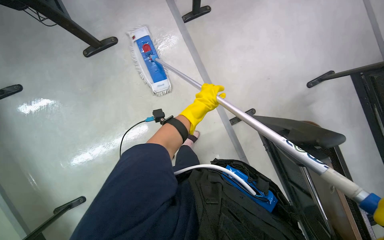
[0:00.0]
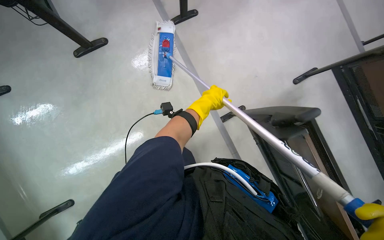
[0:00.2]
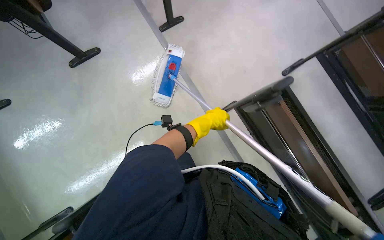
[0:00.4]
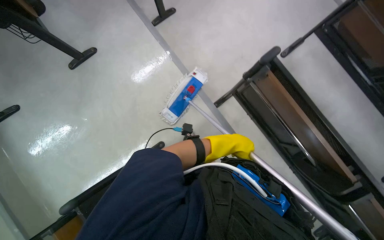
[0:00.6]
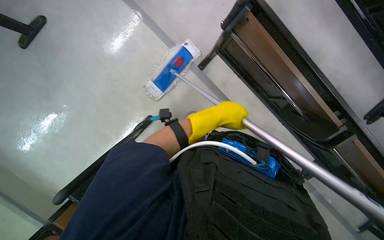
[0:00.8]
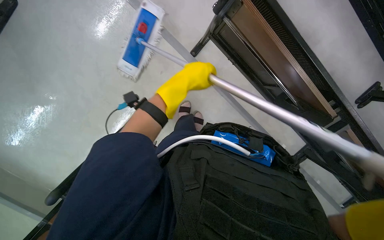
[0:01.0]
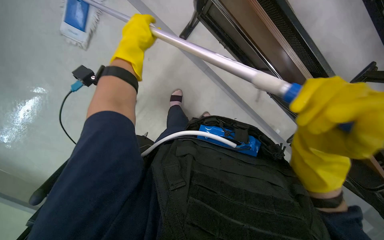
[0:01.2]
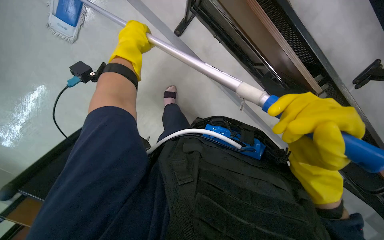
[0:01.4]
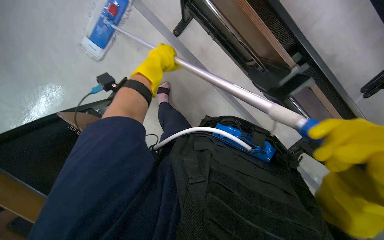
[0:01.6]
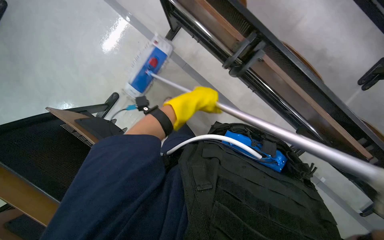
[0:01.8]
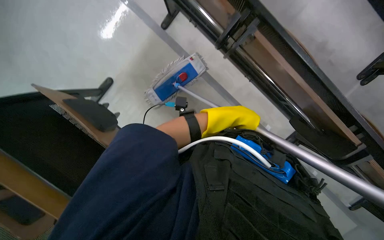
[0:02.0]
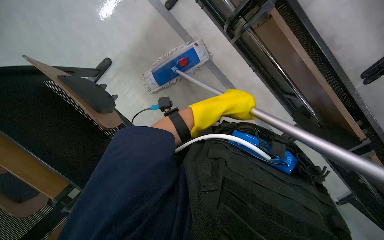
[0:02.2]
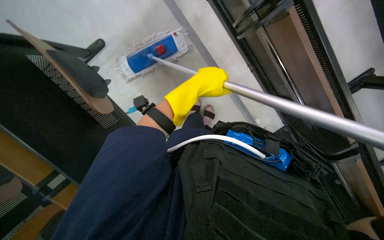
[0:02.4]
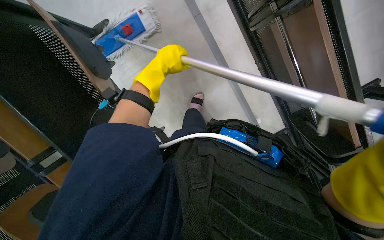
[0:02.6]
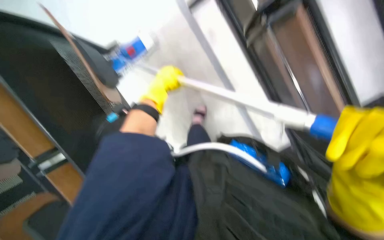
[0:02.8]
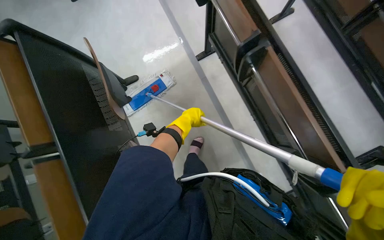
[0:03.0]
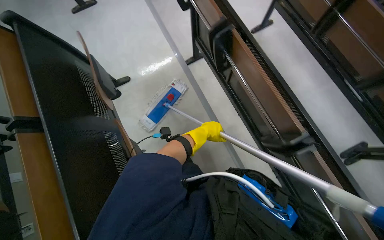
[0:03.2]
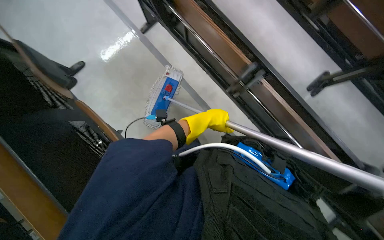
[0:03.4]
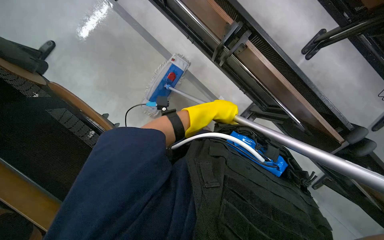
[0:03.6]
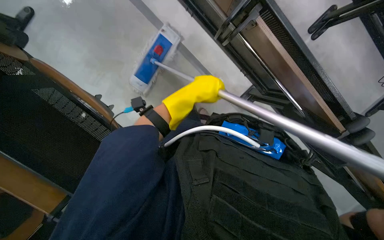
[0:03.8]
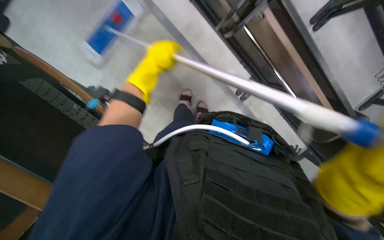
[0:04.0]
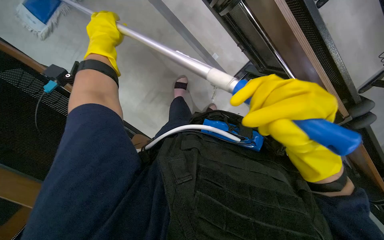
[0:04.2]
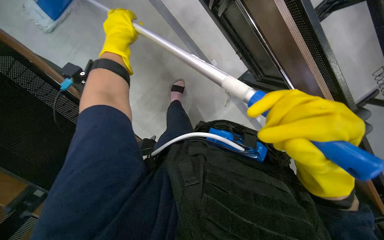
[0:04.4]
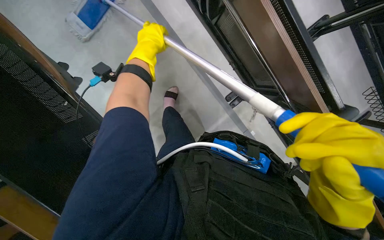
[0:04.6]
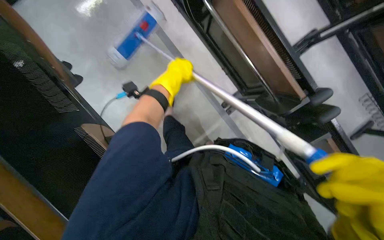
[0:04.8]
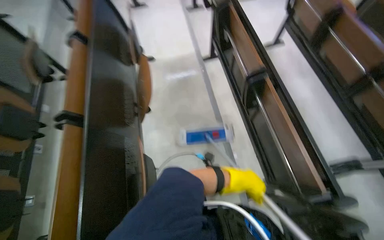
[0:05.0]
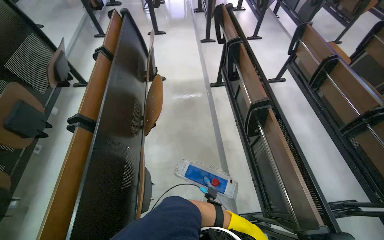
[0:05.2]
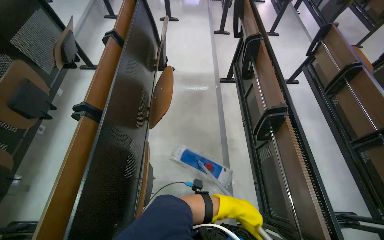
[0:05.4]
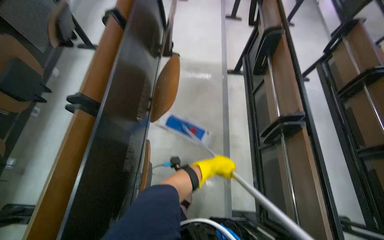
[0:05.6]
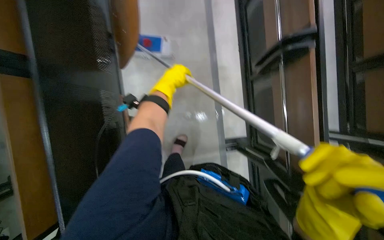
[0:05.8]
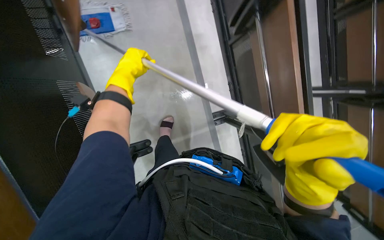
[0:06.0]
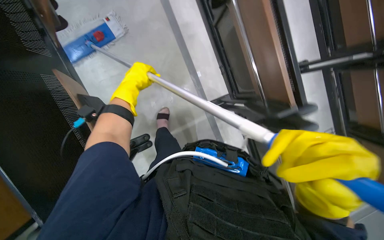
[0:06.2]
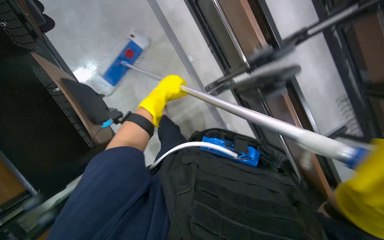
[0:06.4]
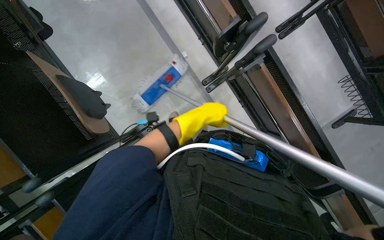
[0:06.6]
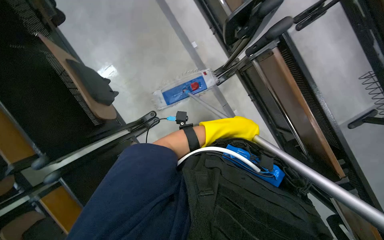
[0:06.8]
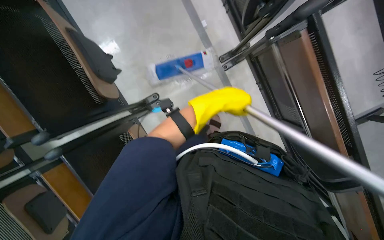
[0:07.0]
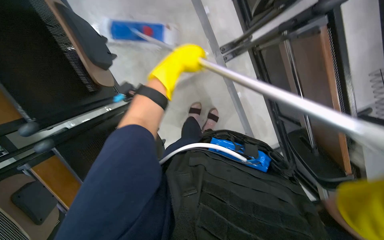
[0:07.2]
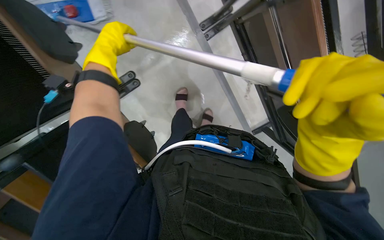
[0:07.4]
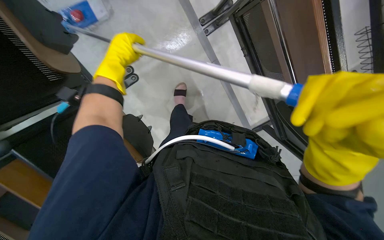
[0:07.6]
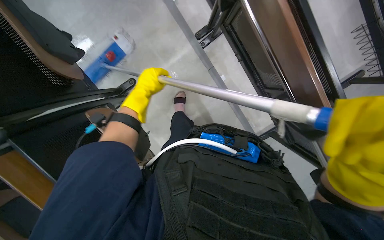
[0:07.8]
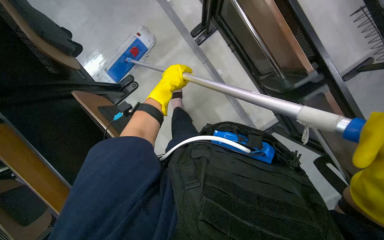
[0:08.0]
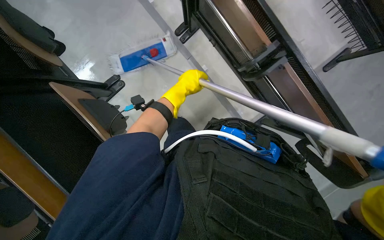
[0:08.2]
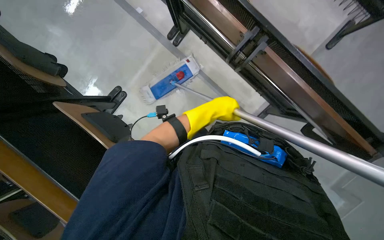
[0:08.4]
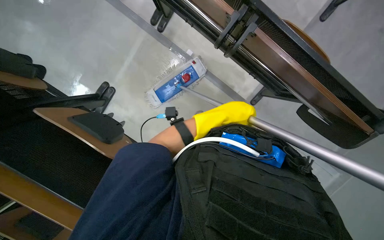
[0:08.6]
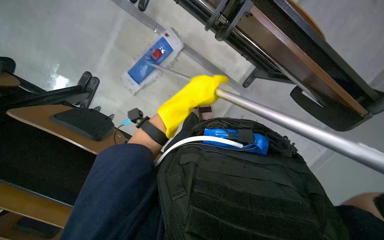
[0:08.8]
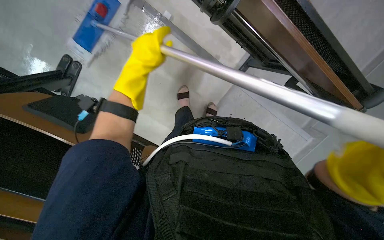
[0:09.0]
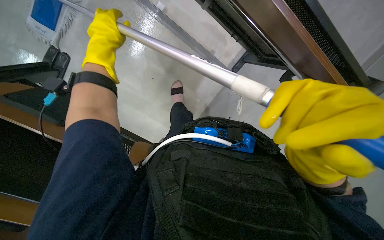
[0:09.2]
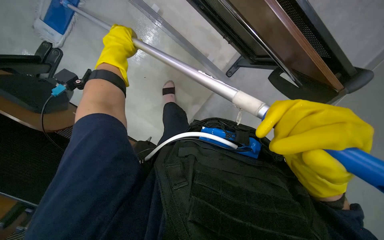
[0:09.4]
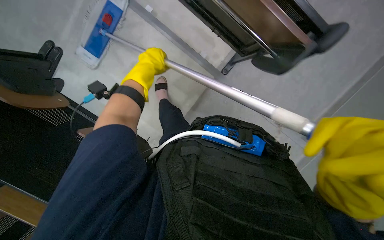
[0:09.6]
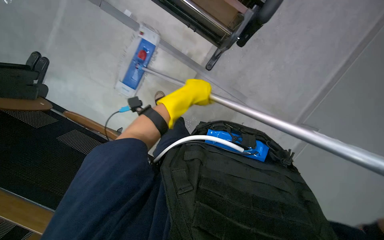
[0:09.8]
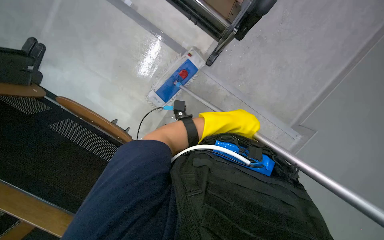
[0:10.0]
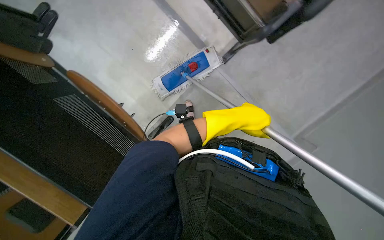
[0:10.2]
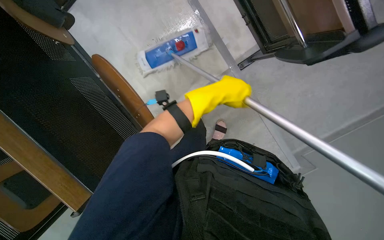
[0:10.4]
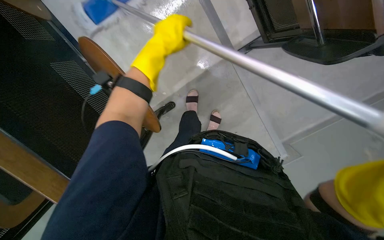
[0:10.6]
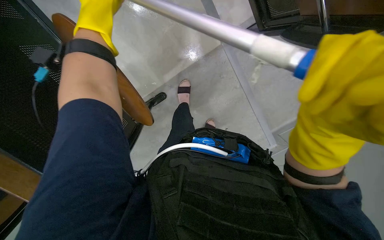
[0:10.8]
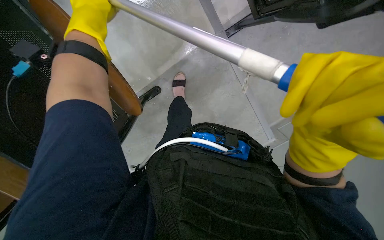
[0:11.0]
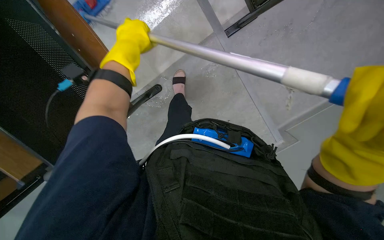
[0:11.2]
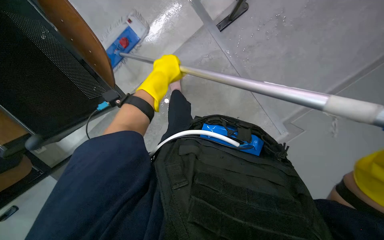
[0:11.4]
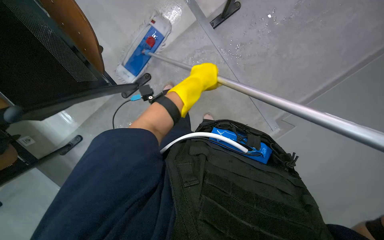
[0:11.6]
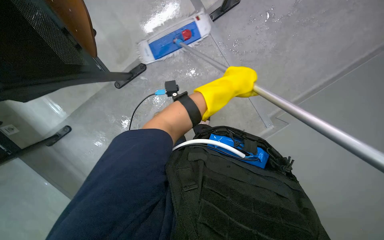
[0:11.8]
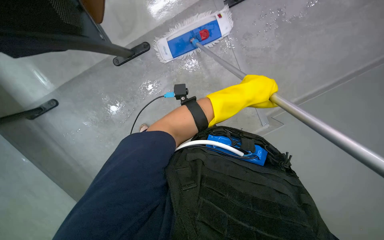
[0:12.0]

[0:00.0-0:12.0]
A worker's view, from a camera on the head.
Job: mopping floor.
The whole recording: Mopping floor with flat mop. The worker mops the floor with a flat mop, periodically cleaning the mop head in a bucket.
0:01.6 to 0:03.0: The left hand is displaced down the picture by some 10 cm.
0:03.0 to 0:04.4: The view tips downward by some 25 degrees. The left hand moves up the picture, approximately 10 cm.
0:06.0 to 0:07.6: The camera pitches downward, by roughly 25 degrees. The left hand travels to the right and back again, about 40 cm each way.
0:07.6 to 0:09.0: The left hand travels to the right and back again, roughly 50 cm each way.
0:09.0 to 0:10.4: The left hand shifts some 10 cm to the right.
0:10.4 to 0:12.0: The view tips downward by some 10 degrees. The left hand moves roughly 20 cm to the left and comes back.

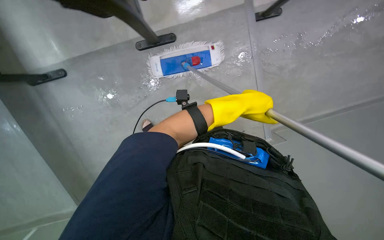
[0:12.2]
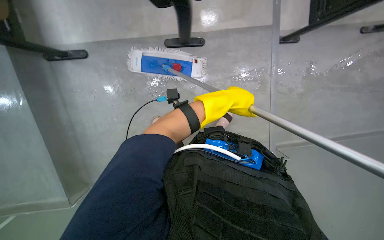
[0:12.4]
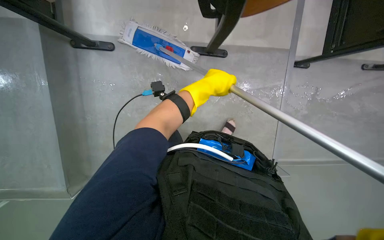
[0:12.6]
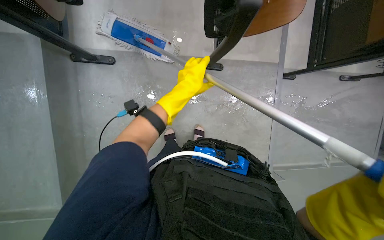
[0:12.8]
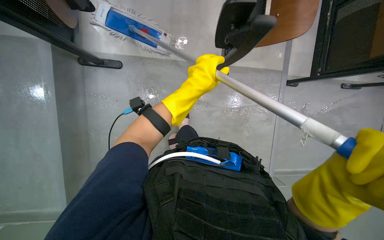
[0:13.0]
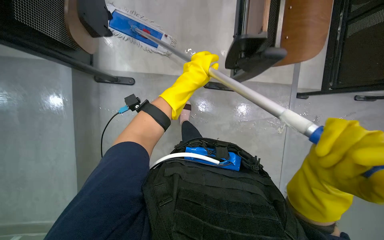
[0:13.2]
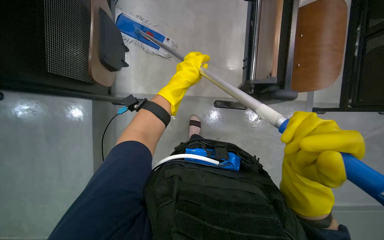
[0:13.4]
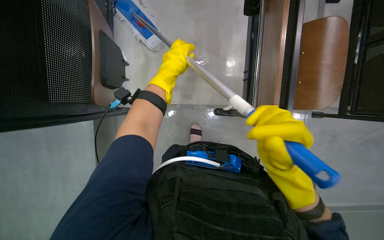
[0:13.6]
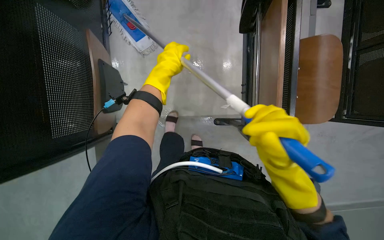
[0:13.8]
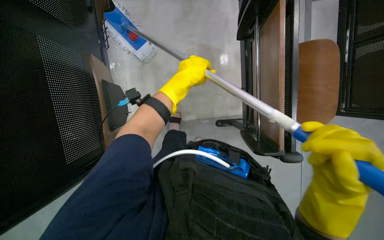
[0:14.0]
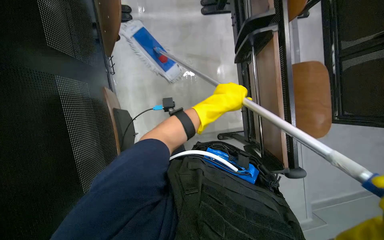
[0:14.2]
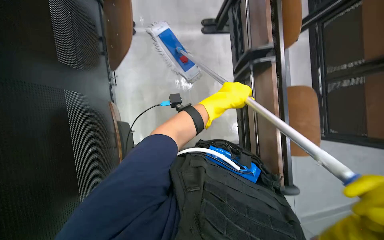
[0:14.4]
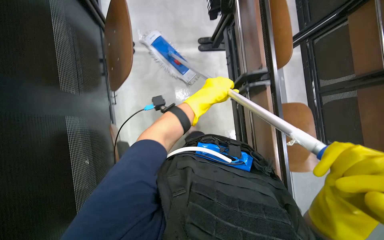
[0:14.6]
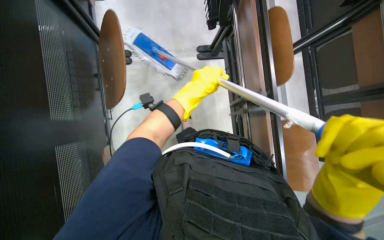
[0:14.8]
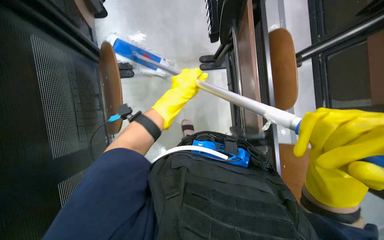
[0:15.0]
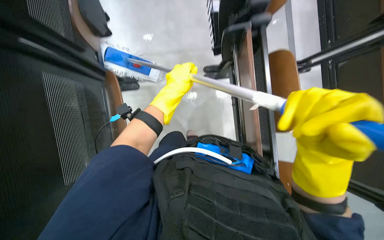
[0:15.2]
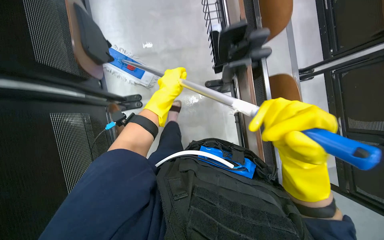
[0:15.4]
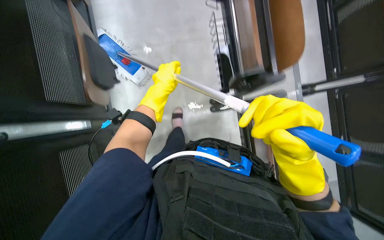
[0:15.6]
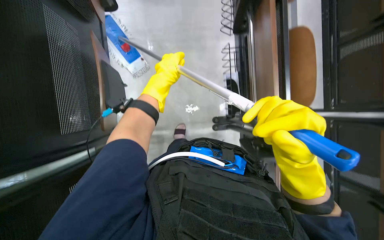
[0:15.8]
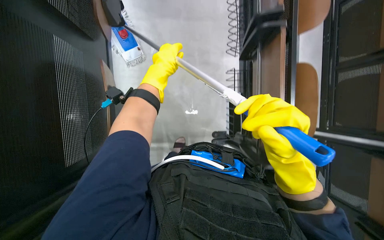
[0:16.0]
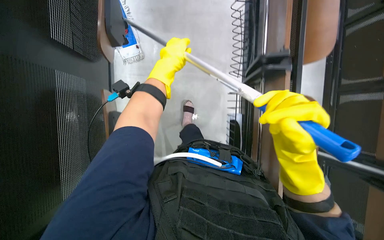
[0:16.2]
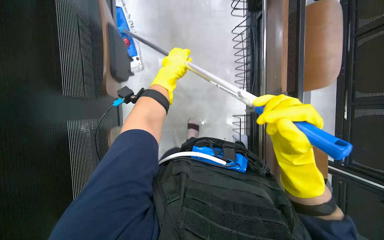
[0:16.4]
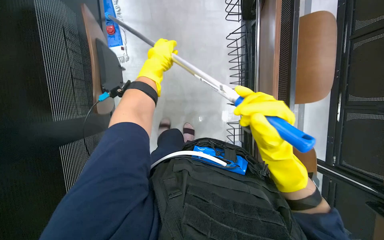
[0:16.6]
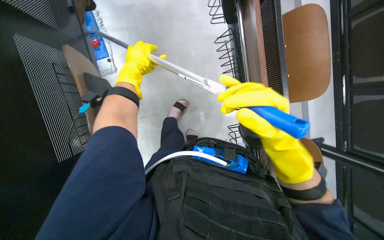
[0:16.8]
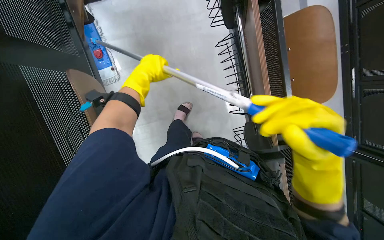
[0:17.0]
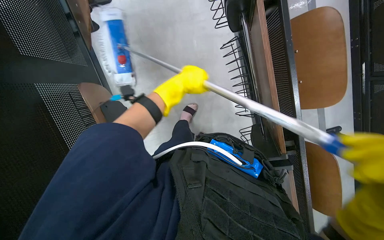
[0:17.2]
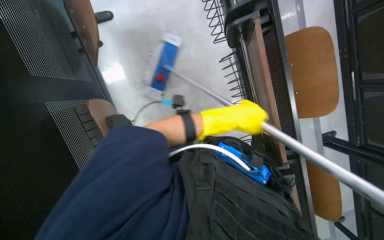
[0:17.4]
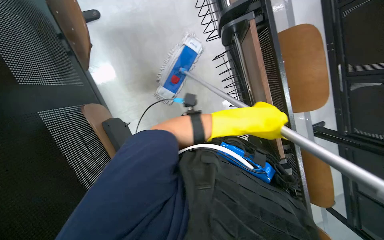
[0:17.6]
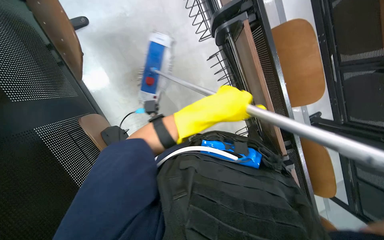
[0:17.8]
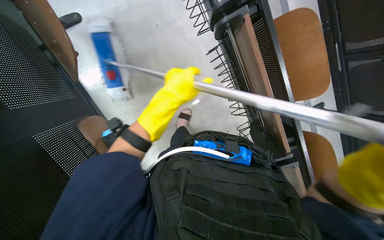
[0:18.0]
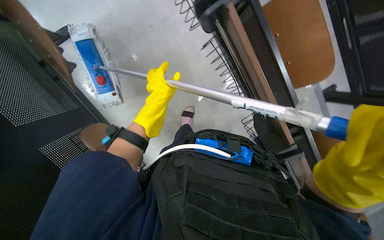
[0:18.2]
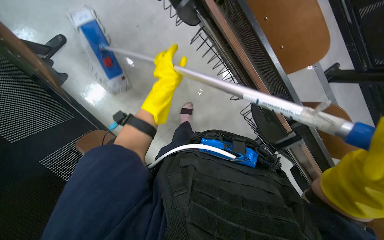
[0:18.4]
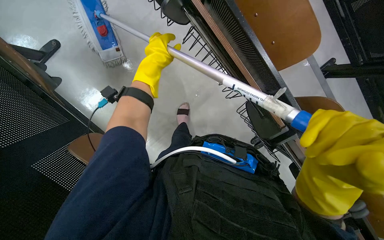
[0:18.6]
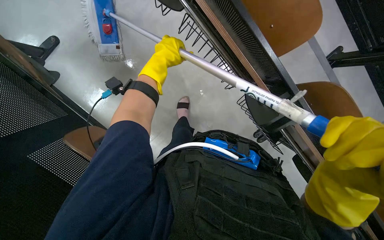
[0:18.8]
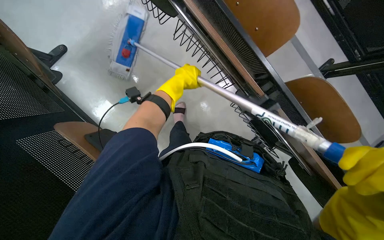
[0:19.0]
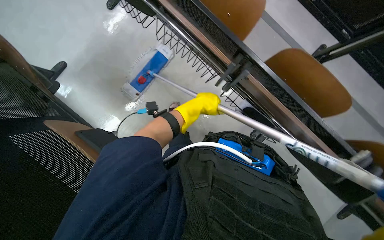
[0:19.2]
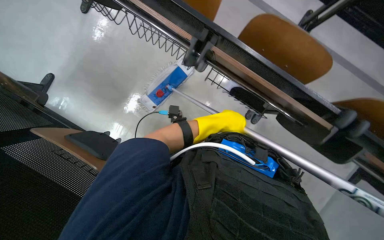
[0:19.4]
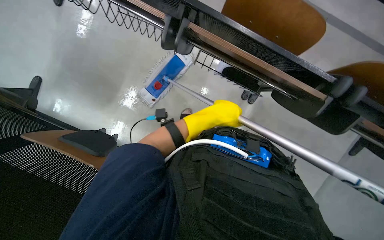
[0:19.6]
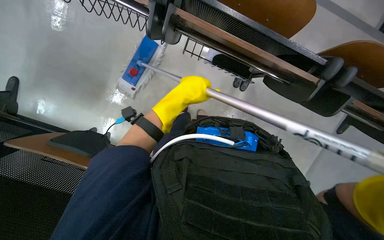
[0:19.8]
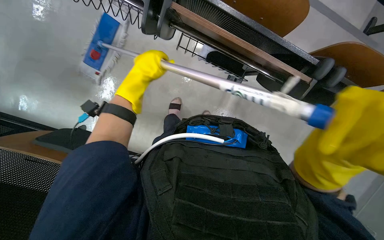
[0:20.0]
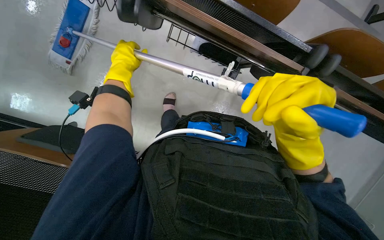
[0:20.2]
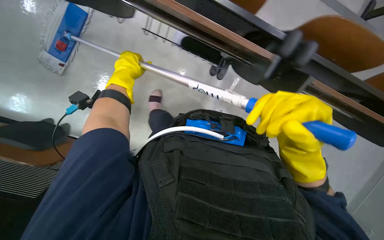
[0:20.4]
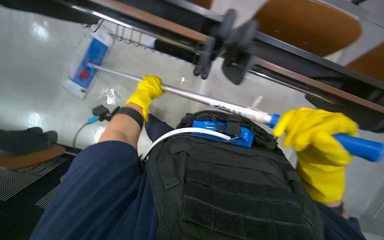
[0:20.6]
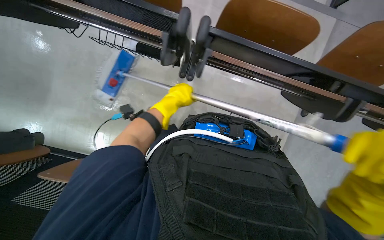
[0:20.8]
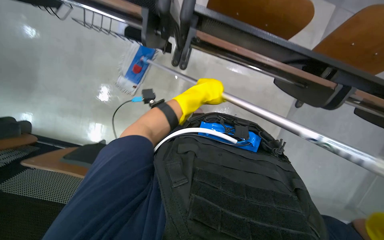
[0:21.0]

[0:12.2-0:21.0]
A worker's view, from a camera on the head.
Job: mopping floor.
The whole recording: Mopping floor with flat mop. The worker mops the floor with a flat mop, periodically cleaning the mop head in a bucket.
0:12.2 to 0:13.6: The left hand travels to the left and up the picture by approximately 25 cm.
0:13.6 to 0:15.2: The view tips upward by approximately 15 degrees. The left hand travels to the right and back again, roughly 15 cm each way.
0:15.2 to 0:16.6: The right hand travels farther from the camera by roughly 10 cm. Meanwhile the left hand goes about 15 cm up the picture.
0:16.6 to 0:18.0: The left hand goes some 15 cm nearer to the camera, and moves about 25 cm to the right and comes back.
0:18.0 to 0:19.6: Everything in view rotates some 30 degrees counterclockwise. The left hand goes approximately 30 cm to the right.
0:19.6 to 0:21.0: The left hand travels to the left and back again, some 20 cm each way.
